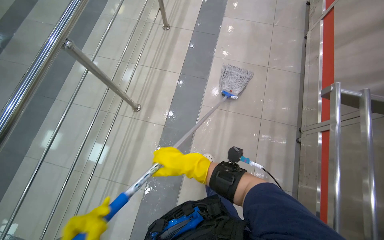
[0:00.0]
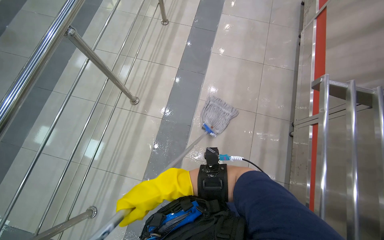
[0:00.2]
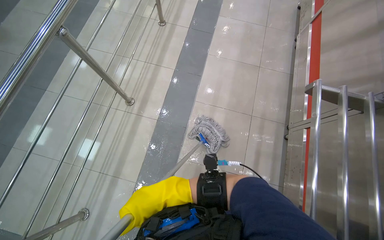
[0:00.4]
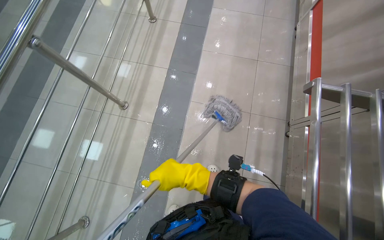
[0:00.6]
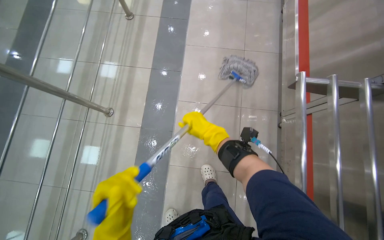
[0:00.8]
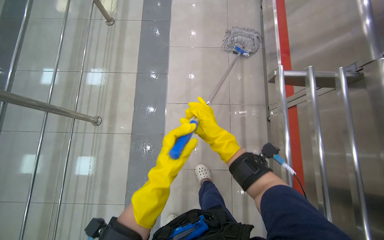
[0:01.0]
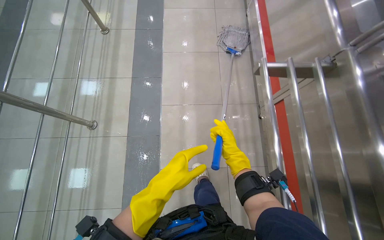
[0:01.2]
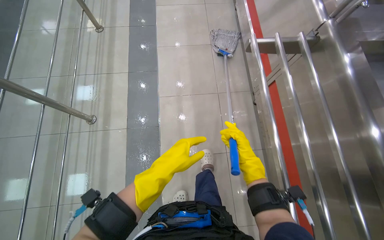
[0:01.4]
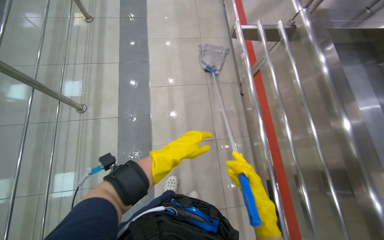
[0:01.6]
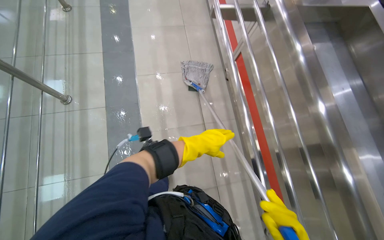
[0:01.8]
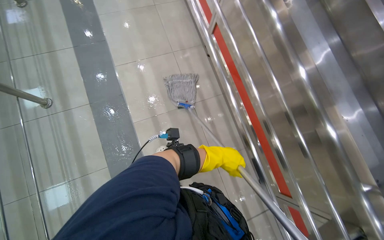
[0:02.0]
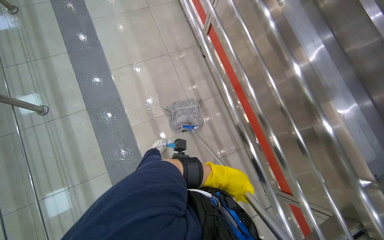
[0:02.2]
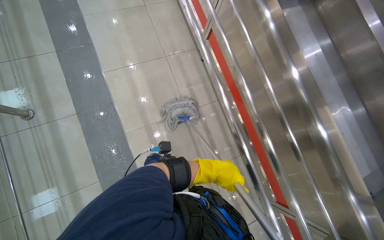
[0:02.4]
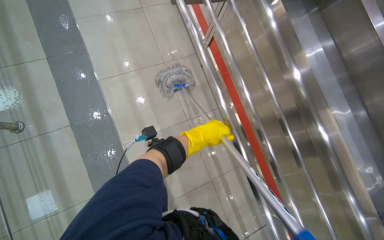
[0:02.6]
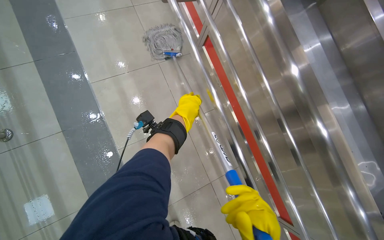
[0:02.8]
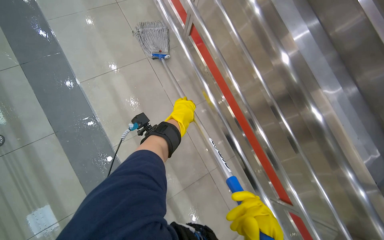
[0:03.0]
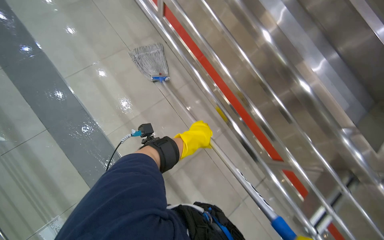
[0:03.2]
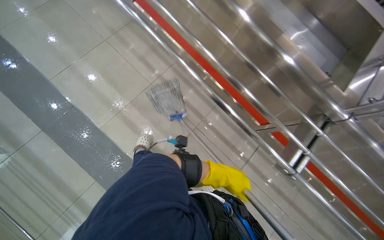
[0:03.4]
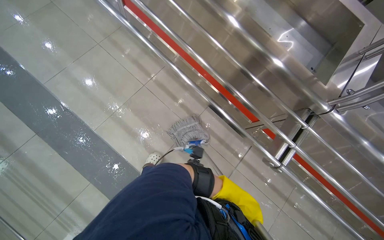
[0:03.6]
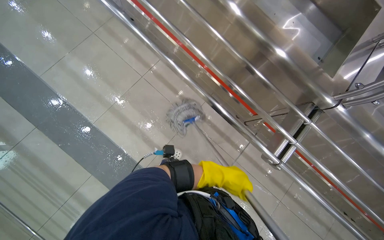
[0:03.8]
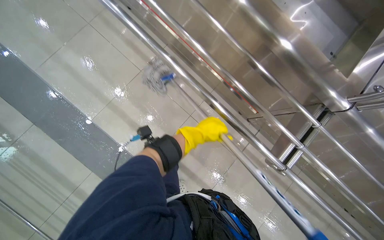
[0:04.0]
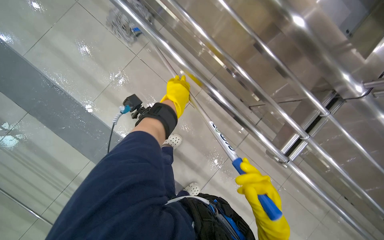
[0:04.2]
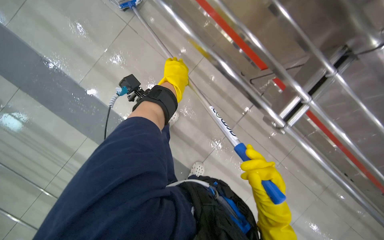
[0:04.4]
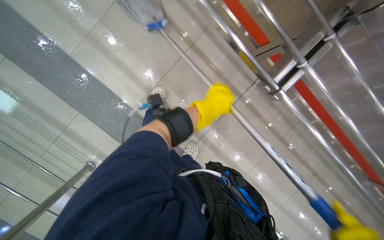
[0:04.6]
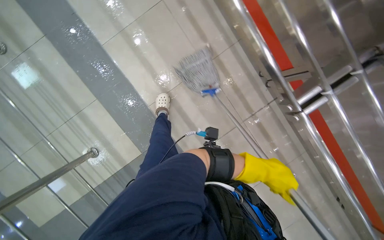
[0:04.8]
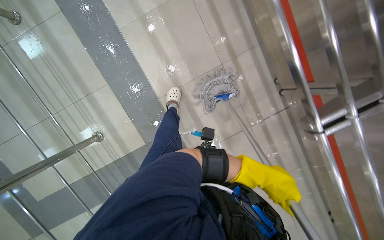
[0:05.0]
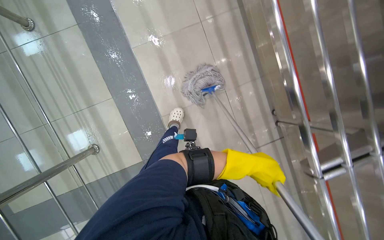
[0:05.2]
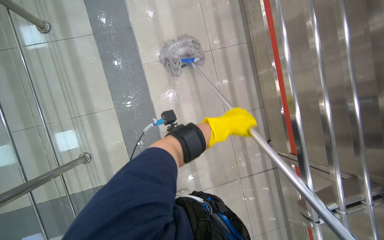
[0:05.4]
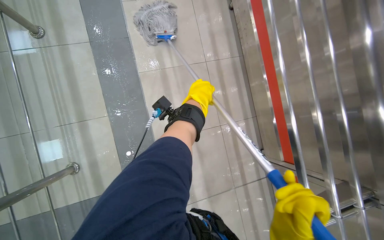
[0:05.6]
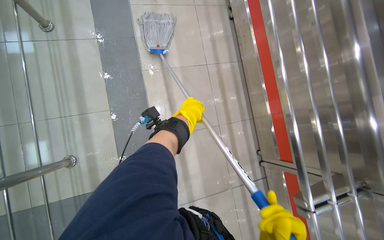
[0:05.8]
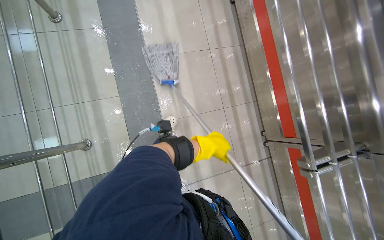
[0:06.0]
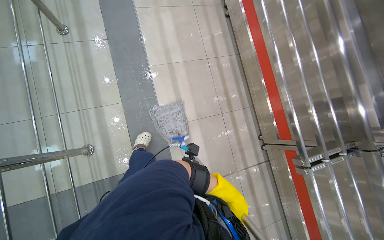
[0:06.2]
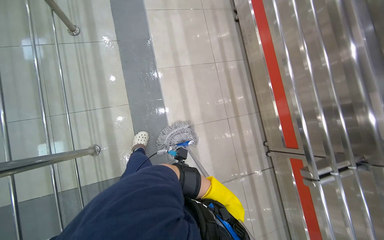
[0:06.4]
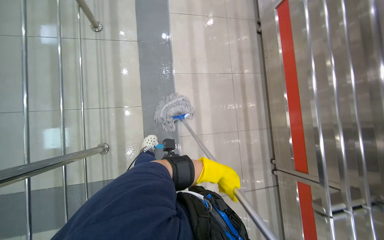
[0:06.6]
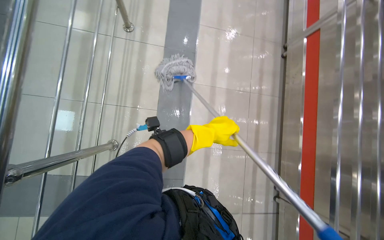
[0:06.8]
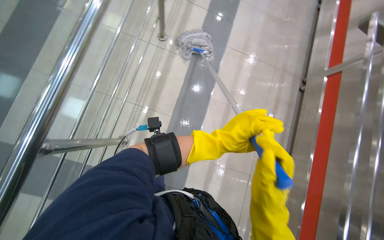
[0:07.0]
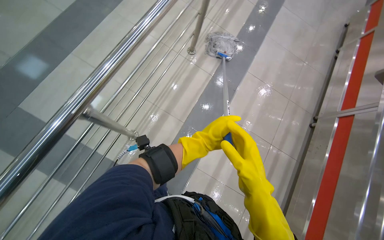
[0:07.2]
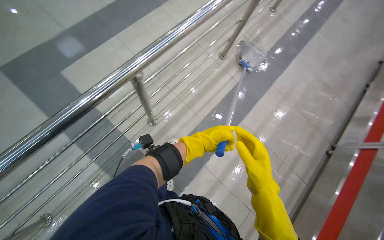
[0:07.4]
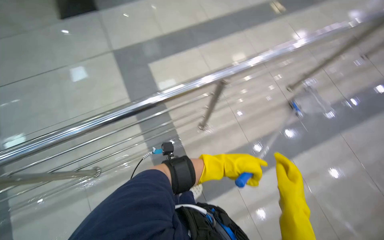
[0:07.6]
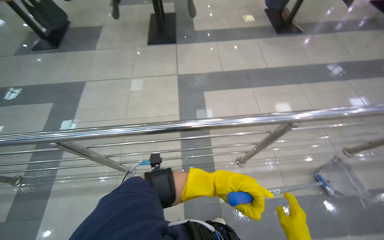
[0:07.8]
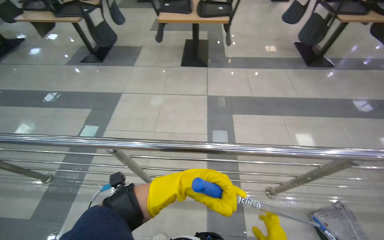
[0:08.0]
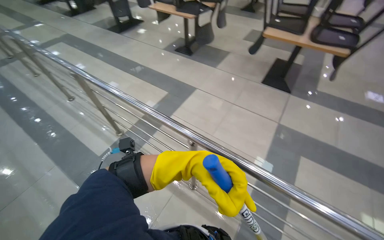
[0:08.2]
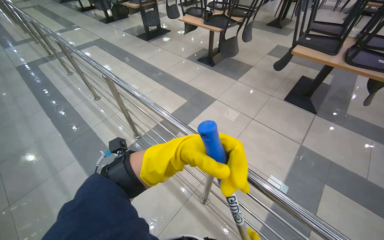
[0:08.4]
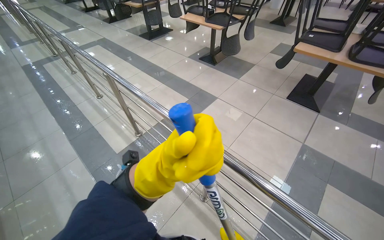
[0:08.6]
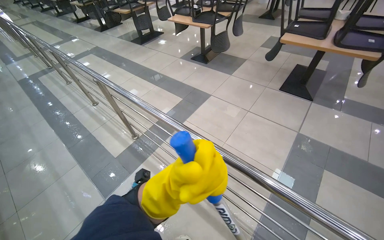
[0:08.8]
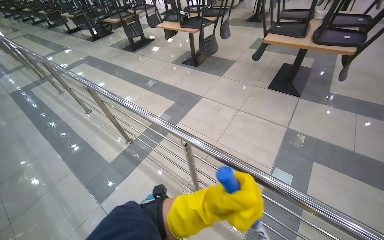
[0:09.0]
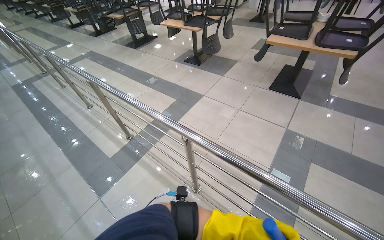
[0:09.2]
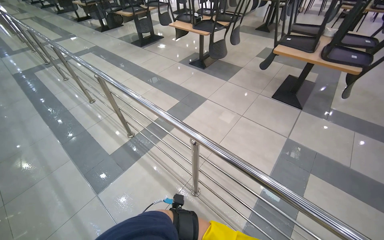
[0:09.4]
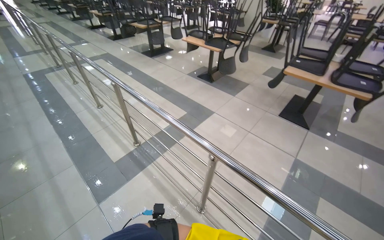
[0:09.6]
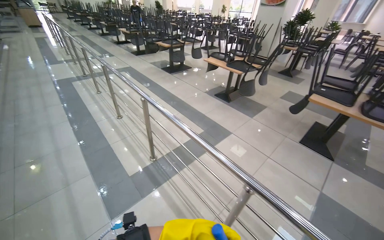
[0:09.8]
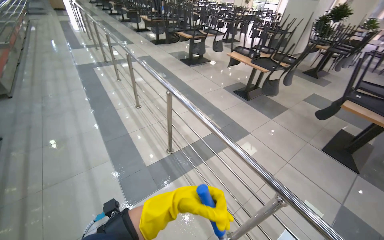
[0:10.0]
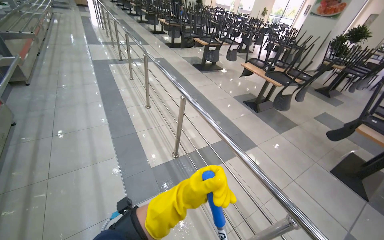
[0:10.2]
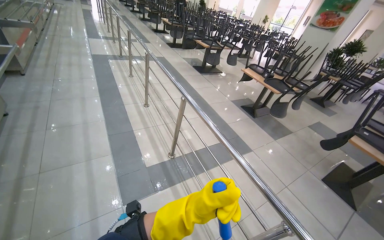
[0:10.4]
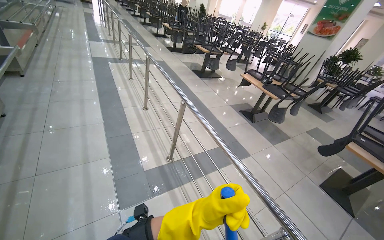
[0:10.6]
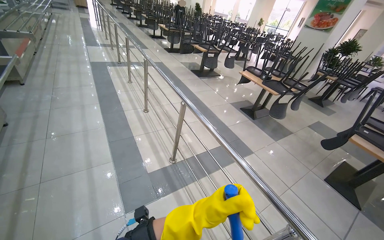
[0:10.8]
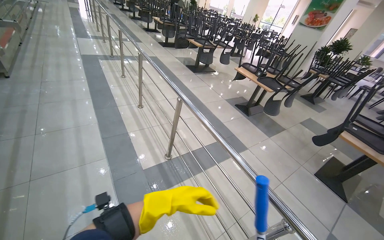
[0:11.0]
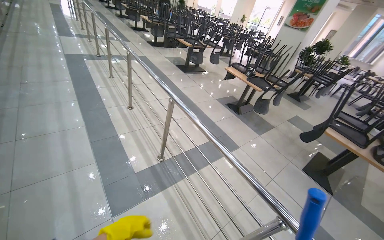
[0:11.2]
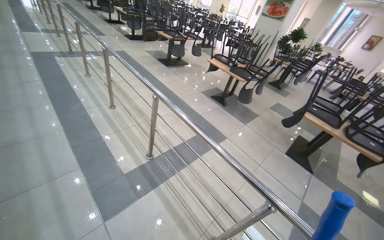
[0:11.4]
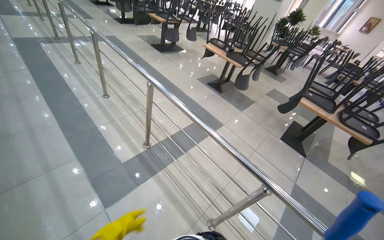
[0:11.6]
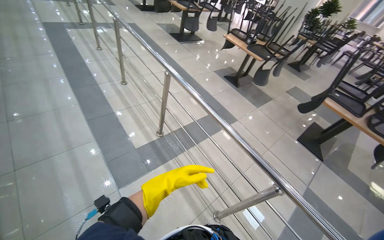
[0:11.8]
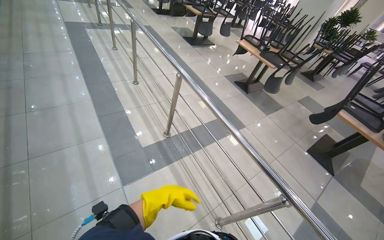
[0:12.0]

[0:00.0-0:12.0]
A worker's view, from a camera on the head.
Job: mopping floor.
The whole recording: Mopping cafeteria floor. The worker mops the tiled floor of the cafeteria with a string mop.
0:01.6 to 0:03.0: The wearer's head swings about 20 degrees to the right.
0:03.0 to 0:04.4: The camera pitches downward, by roughly 15 degrees. The left hand moves some 30 cm down the picture and comes back.
0:04.4 to 0:06.0: The wearer looks roughly 15 degrees further upward. The scene rotates clockwise by approximately 35 degrees.
0:06.0 to 0:07.6: The head rotates approximately 50 degrees to the left.
0:07.6 to 0:09.0: The wearer looks approximately 40 degrees further to the left. The wearer looks approximately 20 degrees further upward.
0:09.0 to 0:10.4: The camera travels to the left, some 60 cm. The scene turns about 30 degrees clockwise in the picture.

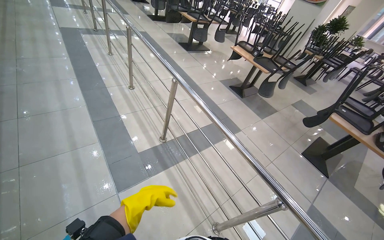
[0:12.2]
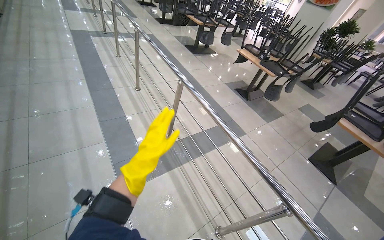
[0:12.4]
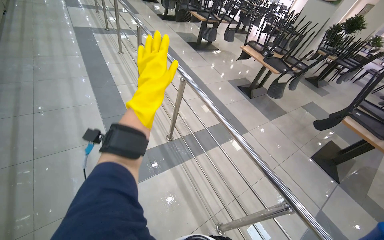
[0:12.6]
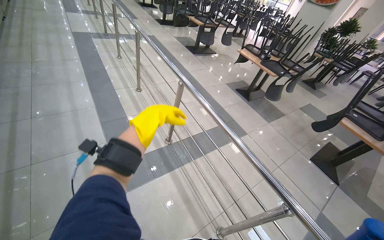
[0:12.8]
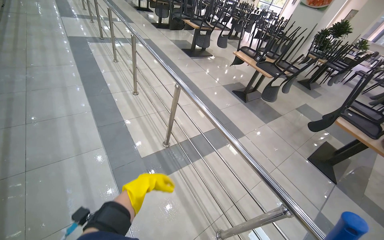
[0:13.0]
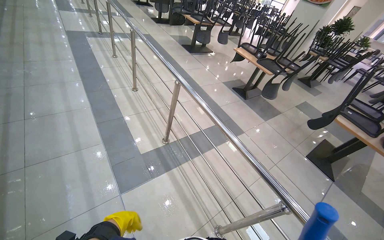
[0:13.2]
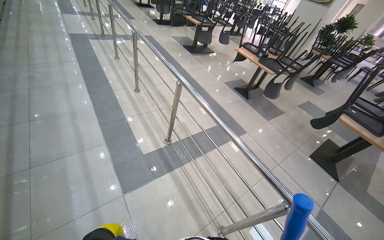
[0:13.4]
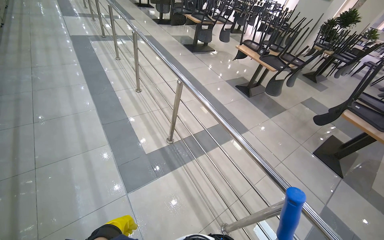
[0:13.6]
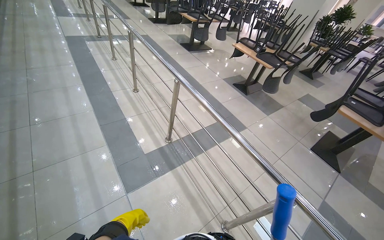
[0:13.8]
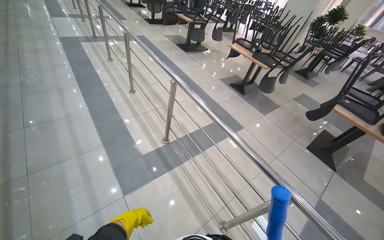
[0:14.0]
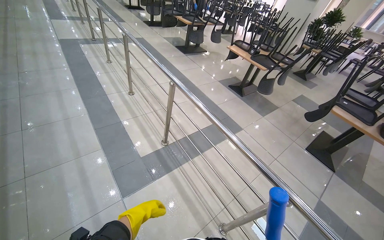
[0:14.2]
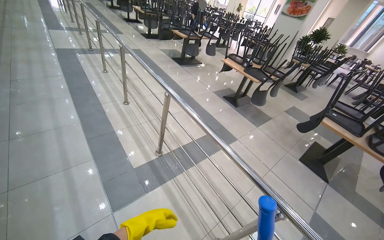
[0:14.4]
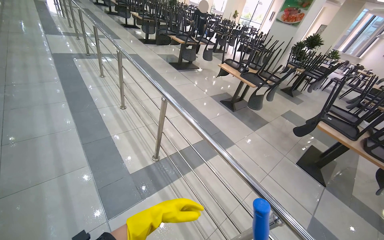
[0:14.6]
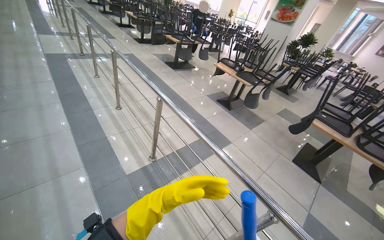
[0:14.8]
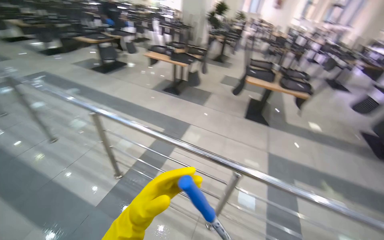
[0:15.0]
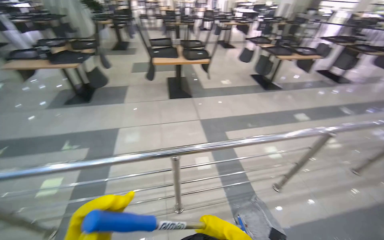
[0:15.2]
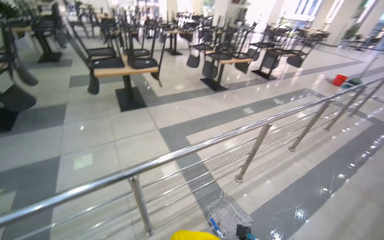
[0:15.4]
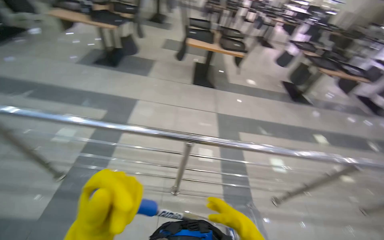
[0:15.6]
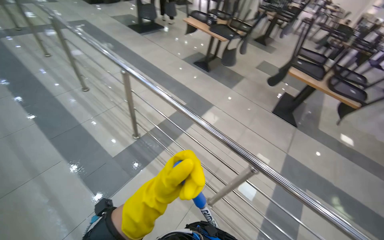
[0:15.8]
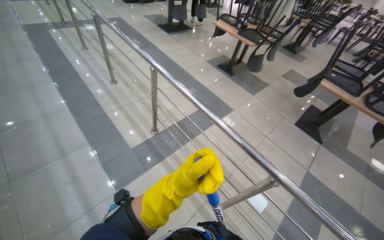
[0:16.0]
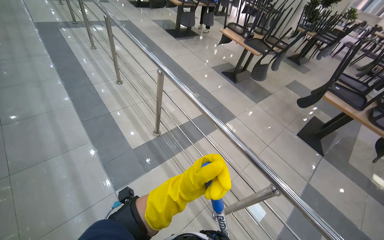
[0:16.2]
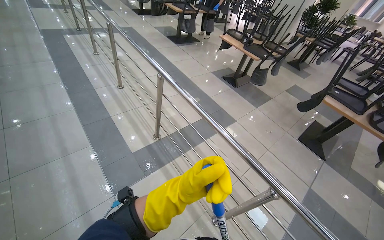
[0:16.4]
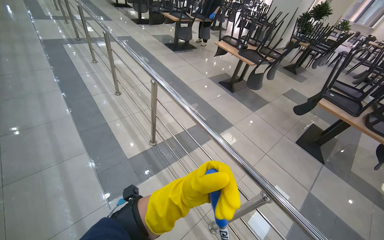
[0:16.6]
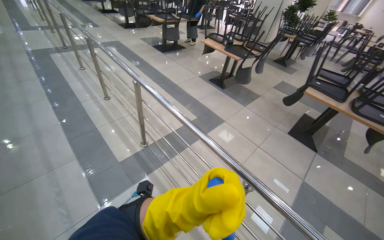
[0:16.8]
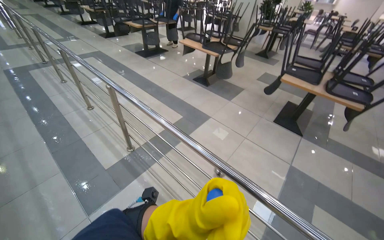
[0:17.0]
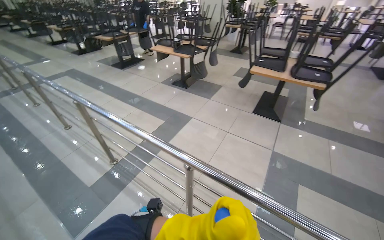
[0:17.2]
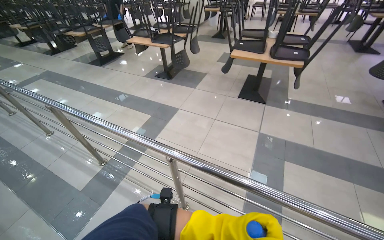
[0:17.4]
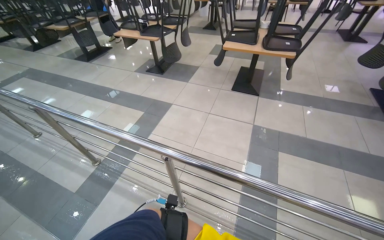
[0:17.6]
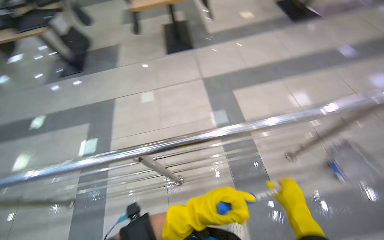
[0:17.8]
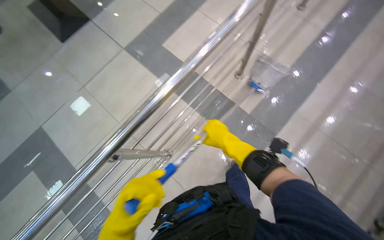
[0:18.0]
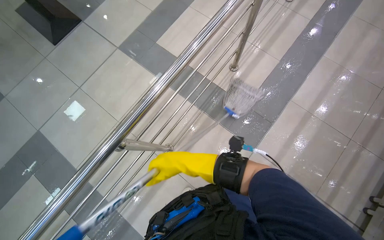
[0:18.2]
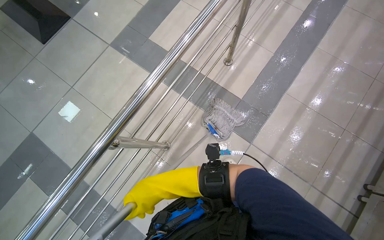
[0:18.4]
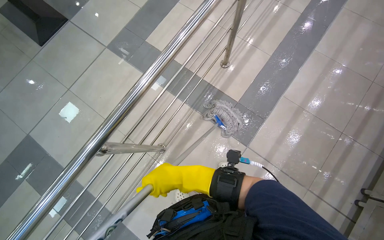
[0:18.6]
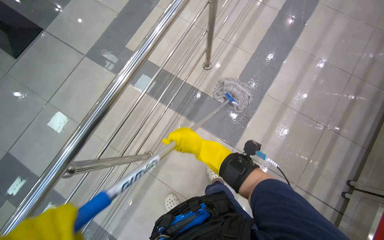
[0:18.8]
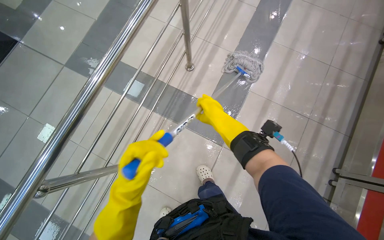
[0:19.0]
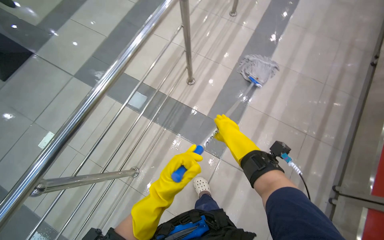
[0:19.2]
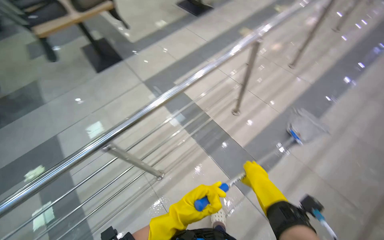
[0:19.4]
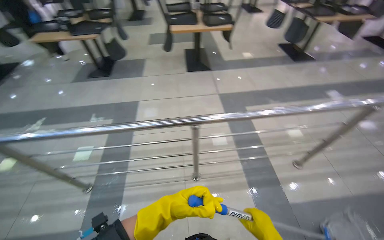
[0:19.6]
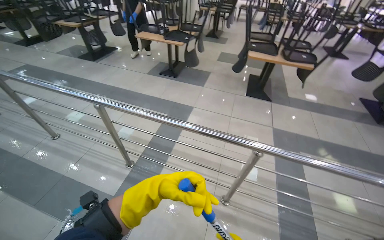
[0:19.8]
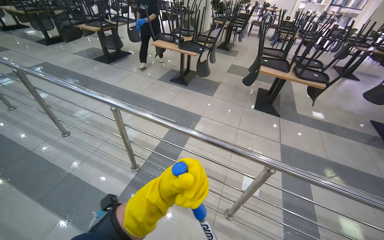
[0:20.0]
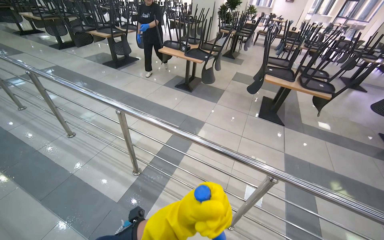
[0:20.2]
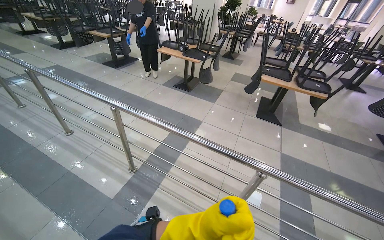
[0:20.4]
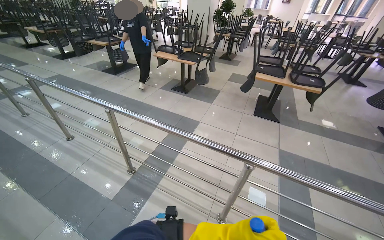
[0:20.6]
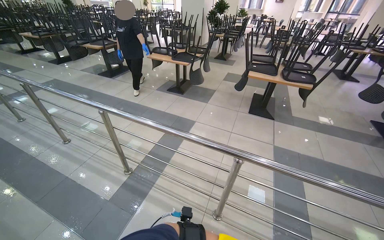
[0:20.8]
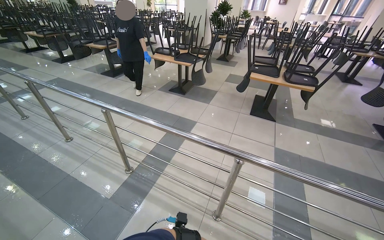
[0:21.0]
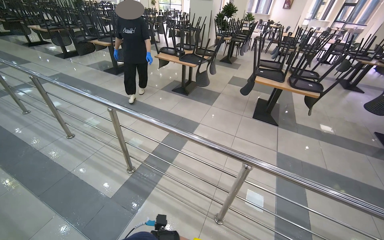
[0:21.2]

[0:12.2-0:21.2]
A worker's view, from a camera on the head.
Job: mopping floor.
The whole recording: Mopping cafeteria floor. The worker mops the tiled floor of the cafeteria with a string mop.
0:12.2 to 0:13.8: The left hand travels to the left by approximately 10 cm, and travels up the picture and back again, roughly 30 cm each way.
0:13.8 to 0:15.2: The head rotates about 65 degrees to the right.
0:15.2 to 0:16.6: The wearer looks some 65 degrees further to the left.
0:16.6 to 0:18.2: The camera is carried about 50 cm. The wearer looks some 90 degrees further to the right. The view tips downward by some 20 degrees.
0:18.2 to 0:19.8: The camera is carried approximately 70 cm. The head turns to the left by some 70 degrees. The camera pitches upward, by some 30 degrees.
